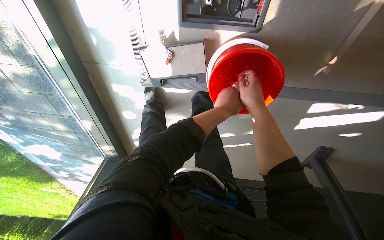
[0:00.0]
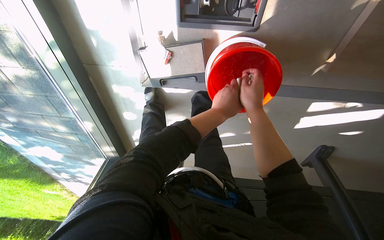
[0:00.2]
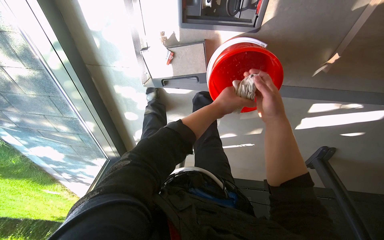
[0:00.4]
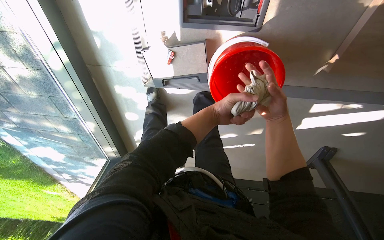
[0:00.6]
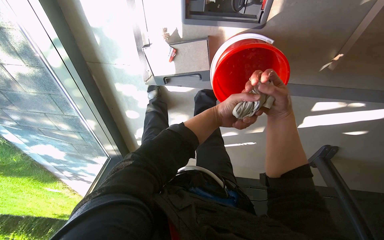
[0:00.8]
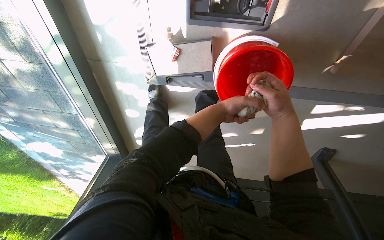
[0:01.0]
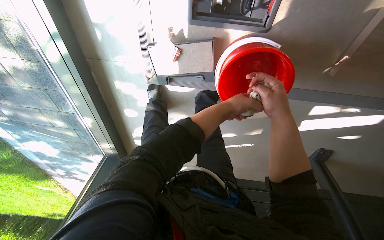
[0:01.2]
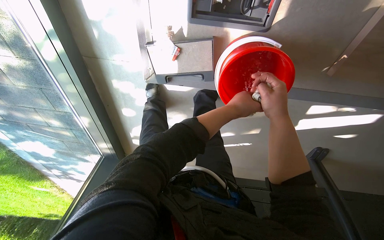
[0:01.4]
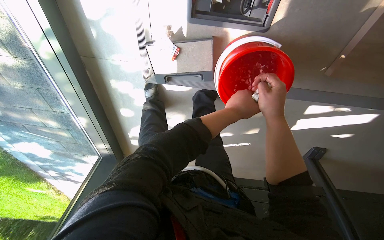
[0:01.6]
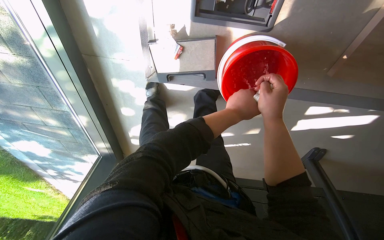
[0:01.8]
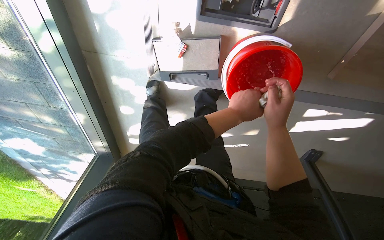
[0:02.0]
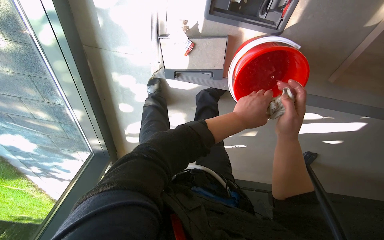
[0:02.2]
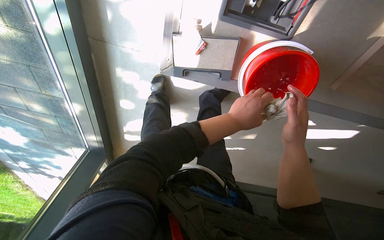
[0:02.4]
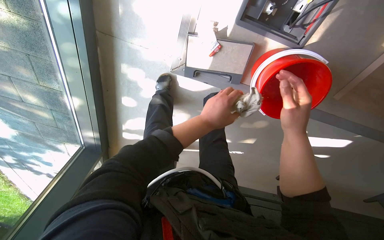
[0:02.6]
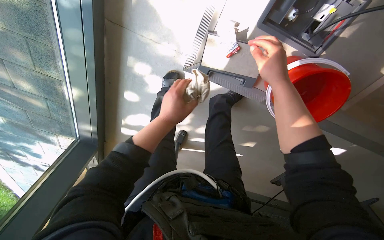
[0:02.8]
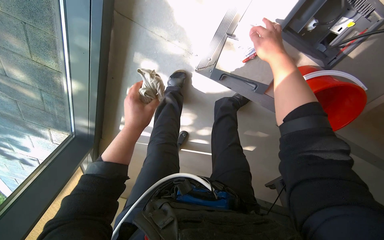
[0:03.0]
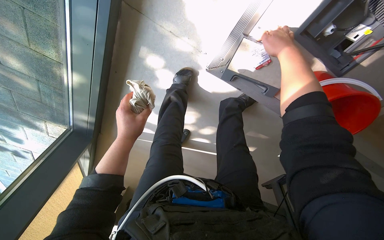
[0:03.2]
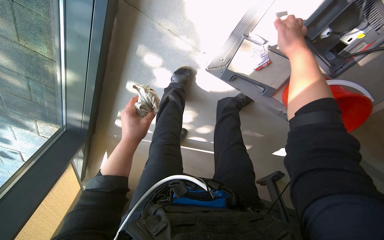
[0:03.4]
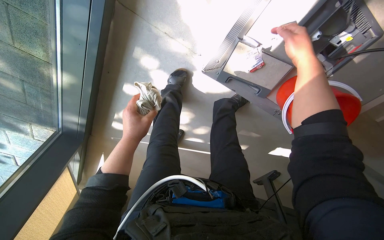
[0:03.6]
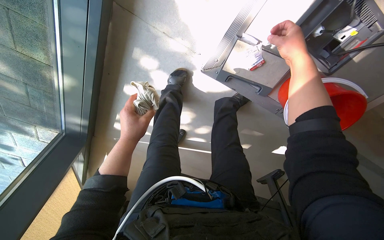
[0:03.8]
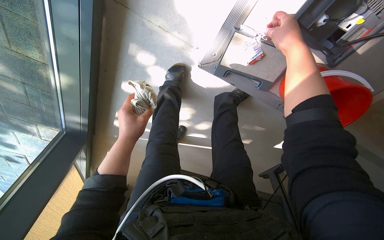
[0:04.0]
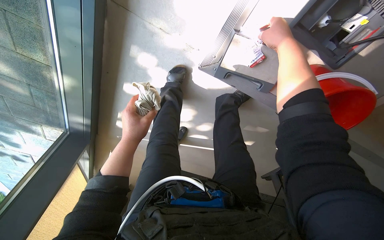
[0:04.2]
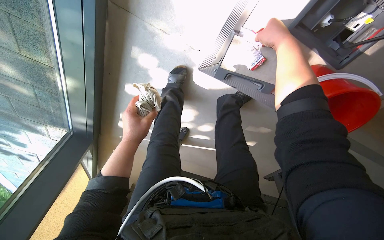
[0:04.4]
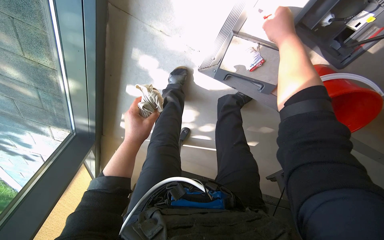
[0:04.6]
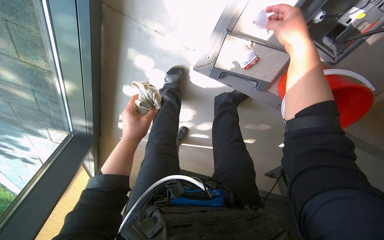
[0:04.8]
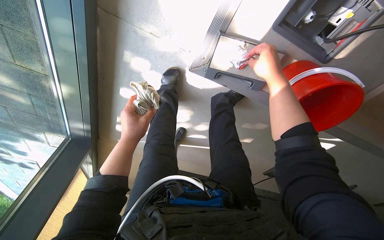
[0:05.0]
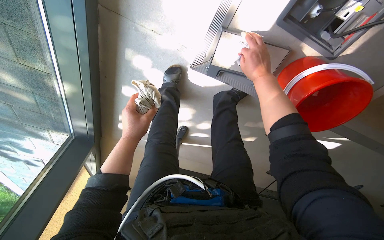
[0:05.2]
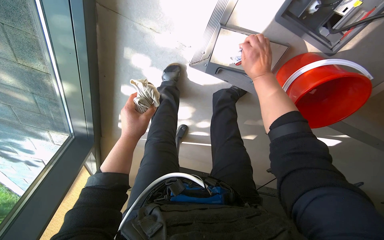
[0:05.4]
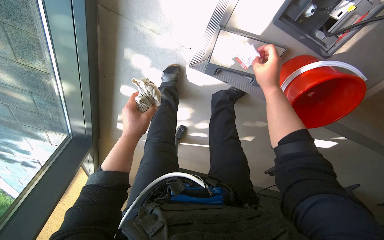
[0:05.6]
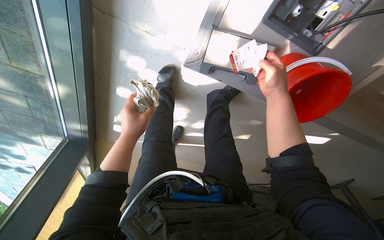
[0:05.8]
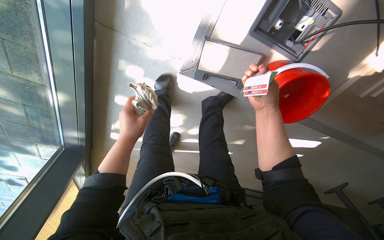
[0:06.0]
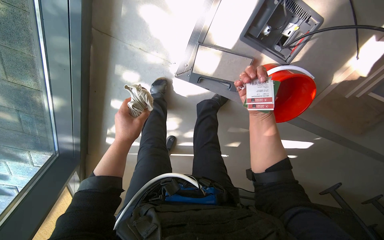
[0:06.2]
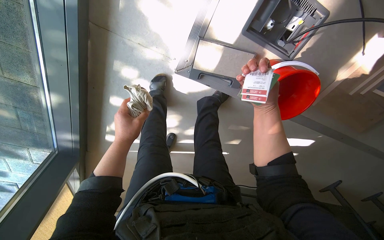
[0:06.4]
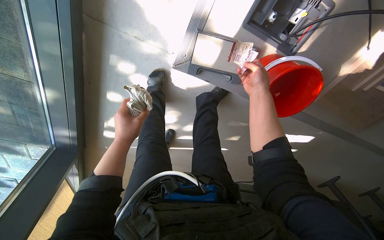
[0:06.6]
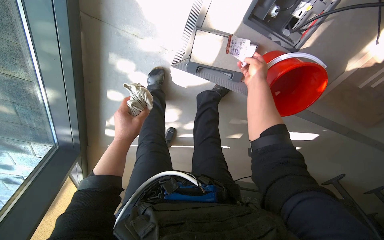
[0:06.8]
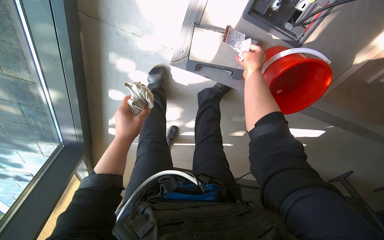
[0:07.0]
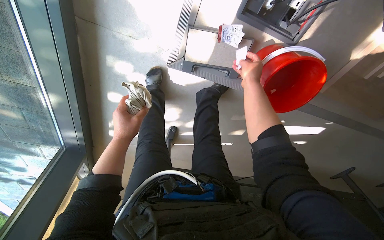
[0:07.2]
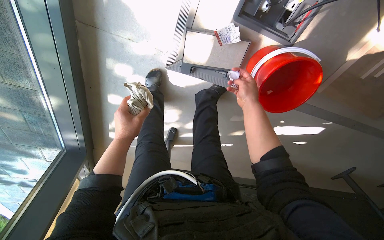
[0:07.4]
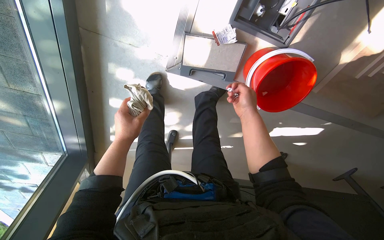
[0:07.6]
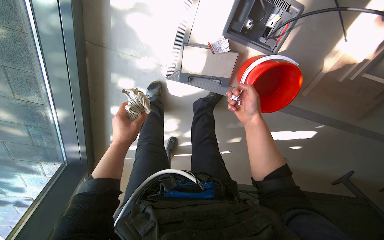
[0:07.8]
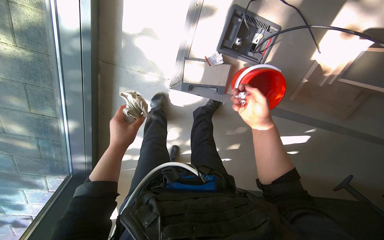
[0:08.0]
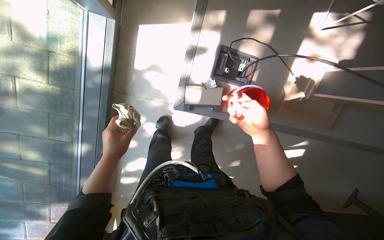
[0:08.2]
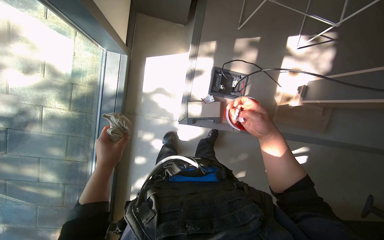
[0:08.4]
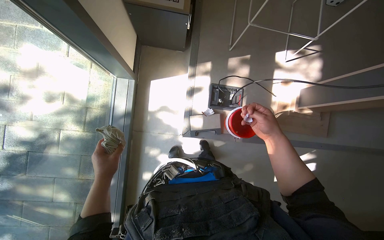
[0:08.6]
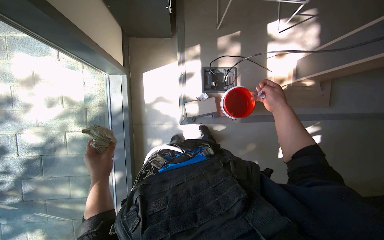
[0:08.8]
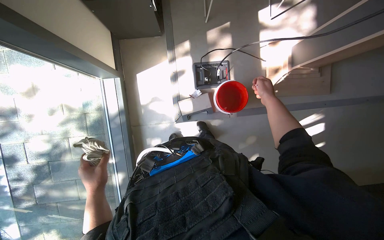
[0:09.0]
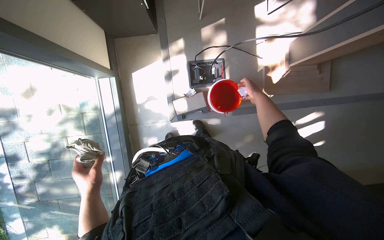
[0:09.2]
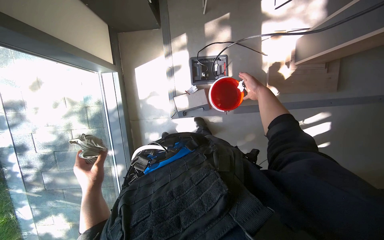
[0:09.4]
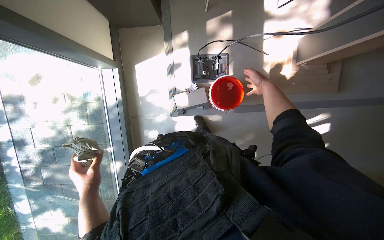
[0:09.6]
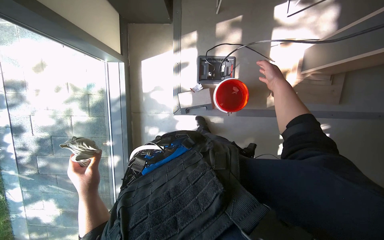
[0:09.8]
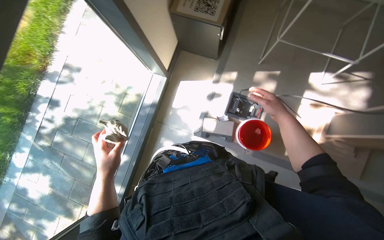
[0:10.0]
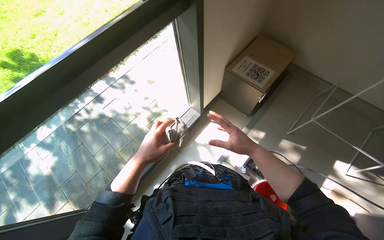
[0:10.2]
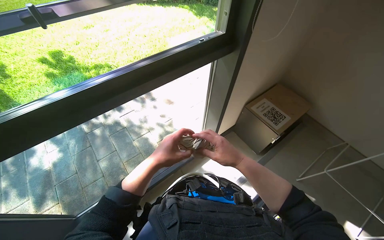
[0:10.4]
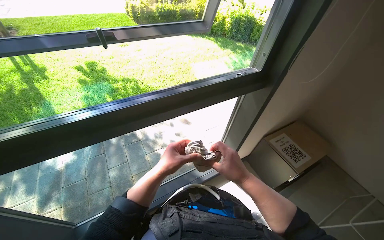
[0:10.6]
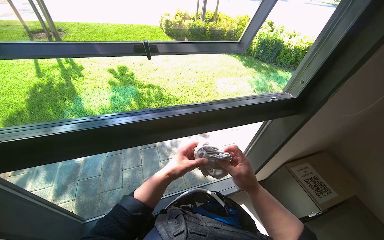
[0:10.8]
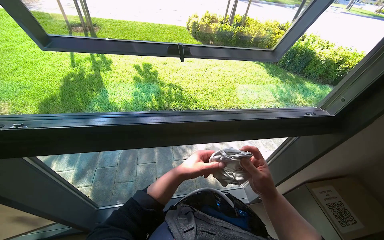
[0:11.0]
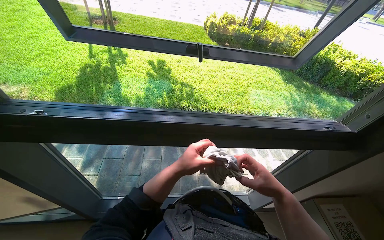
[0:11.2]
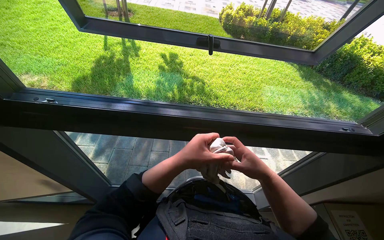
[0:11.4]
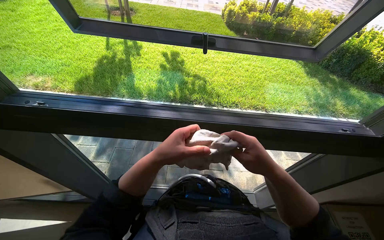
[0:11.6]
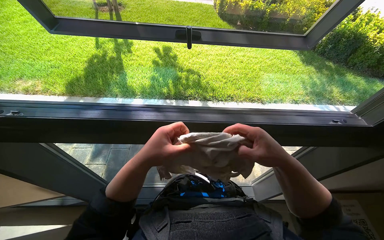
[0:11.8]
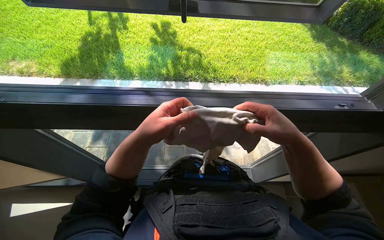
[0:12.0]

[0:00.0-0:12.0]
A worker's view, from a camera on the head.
Job: cleaning windows.
The whole recording: Cleaning window frame. The worker cleans the window frame with a cloth.
0:00.0 to 0:01.6: The right hand goes approximately 10 cm nearer to the camera.
0:01.6 to 0:03.0: The left hand is displaced to the left by about 50 cm; the right hand shifts about 20 cm up the picture.
0:03.0 to 0:04.4: The hands stay close to where they were, moving slightly.
0:04.4 to 0:06.0: The right hand goes approximately 25 cm down the picture.
0:06.0 to 0:07.6: The right hand travels farther from the camera by roughly 10 cm, and travels up the picture and back again, some 10 cm each way.
0:07.6 to 0:09.0: The head travels roughly 60 cm. The view tilts about 35 degrees upward. Everything in view rotates about 25 degrees counterclockwise.
0:09.0 to 0:10.4: The wearer looks some 60 degrees further to the left. The view tips upward by roughly 35 degrees.
0:10.4 to 0:12.0: The head turns to the left by about 35 degrees.

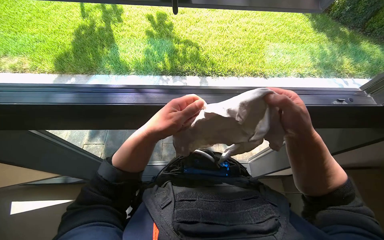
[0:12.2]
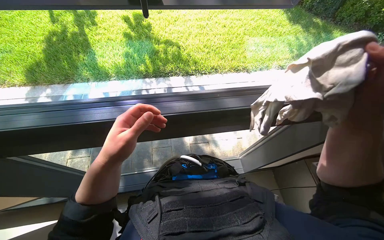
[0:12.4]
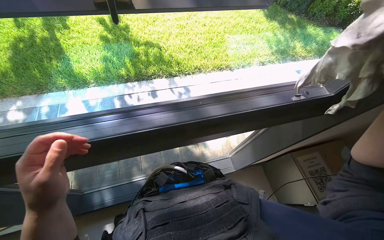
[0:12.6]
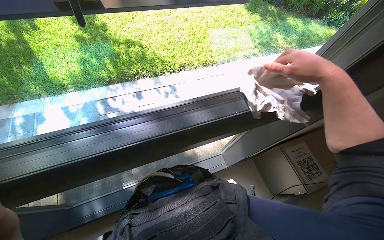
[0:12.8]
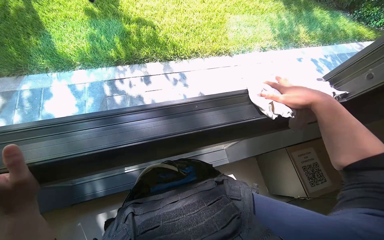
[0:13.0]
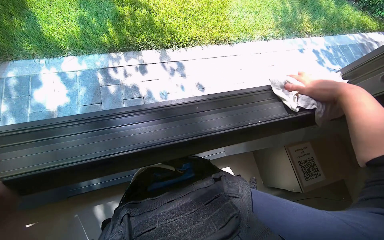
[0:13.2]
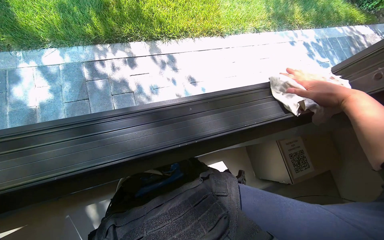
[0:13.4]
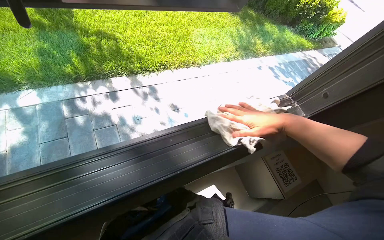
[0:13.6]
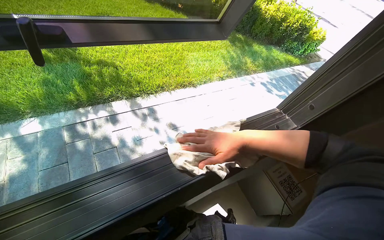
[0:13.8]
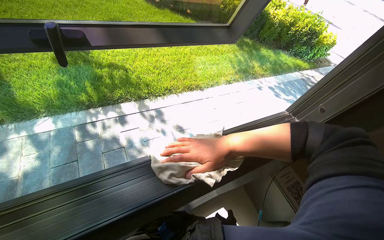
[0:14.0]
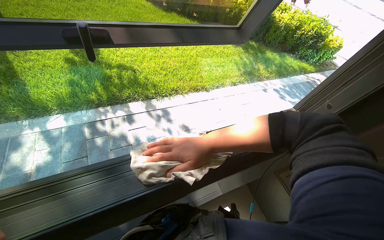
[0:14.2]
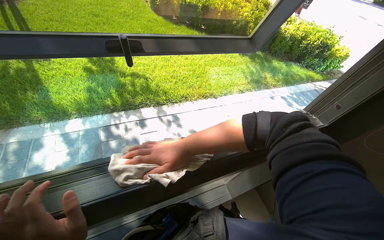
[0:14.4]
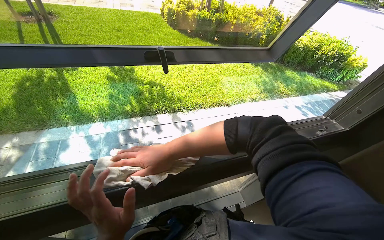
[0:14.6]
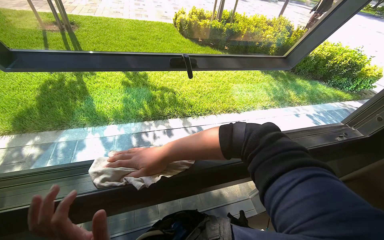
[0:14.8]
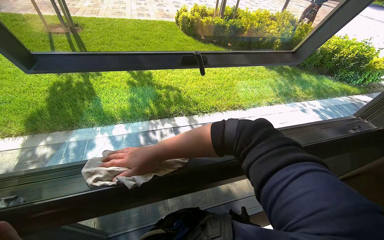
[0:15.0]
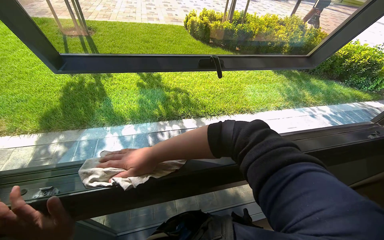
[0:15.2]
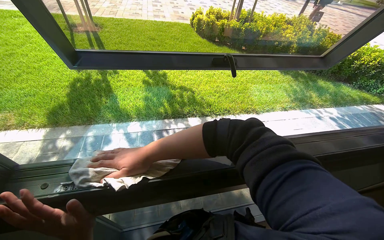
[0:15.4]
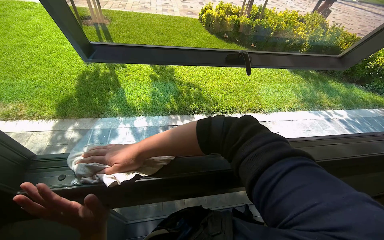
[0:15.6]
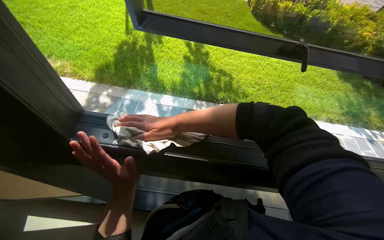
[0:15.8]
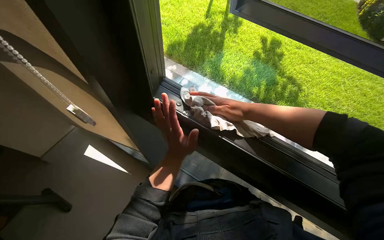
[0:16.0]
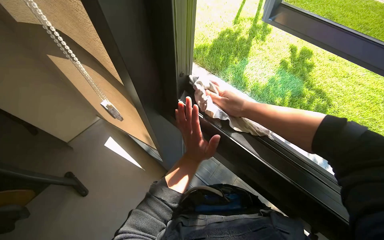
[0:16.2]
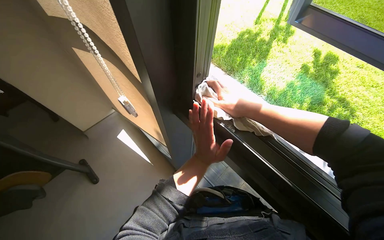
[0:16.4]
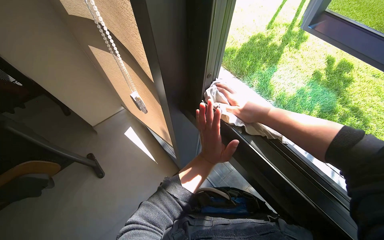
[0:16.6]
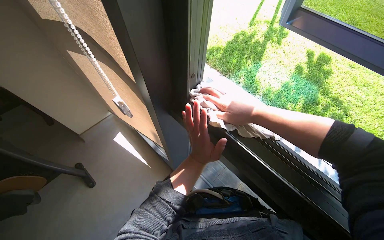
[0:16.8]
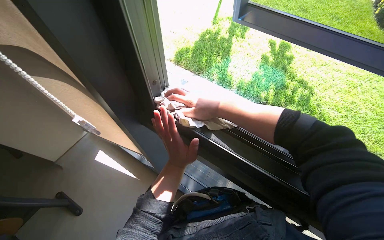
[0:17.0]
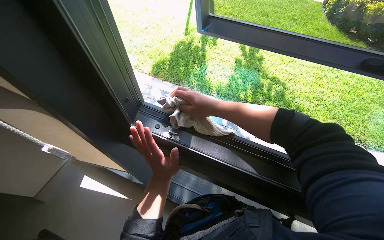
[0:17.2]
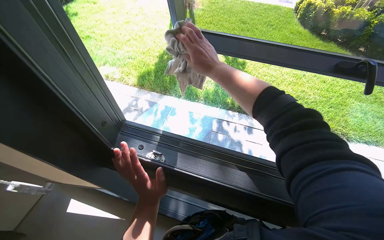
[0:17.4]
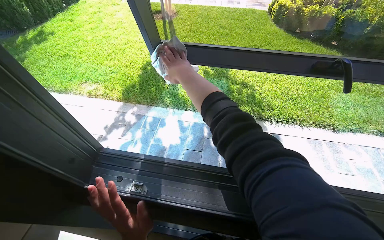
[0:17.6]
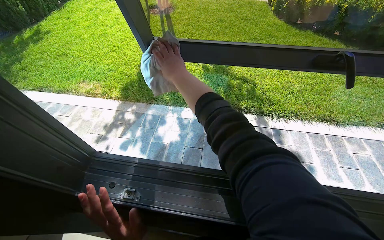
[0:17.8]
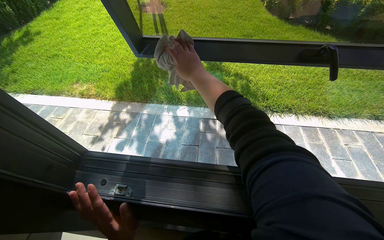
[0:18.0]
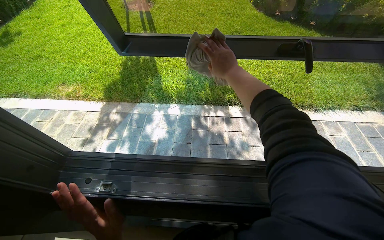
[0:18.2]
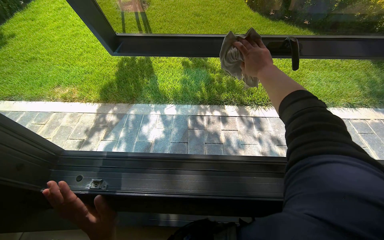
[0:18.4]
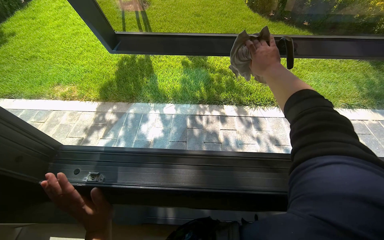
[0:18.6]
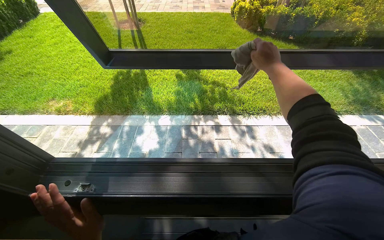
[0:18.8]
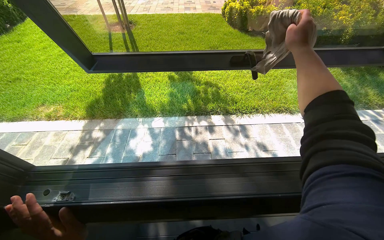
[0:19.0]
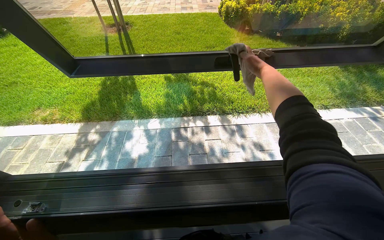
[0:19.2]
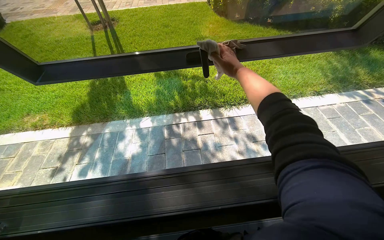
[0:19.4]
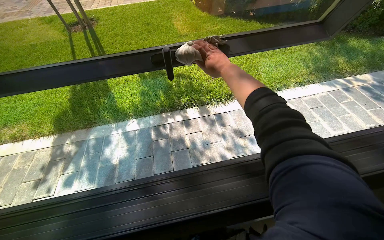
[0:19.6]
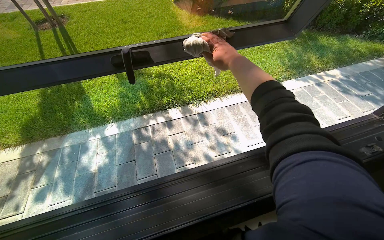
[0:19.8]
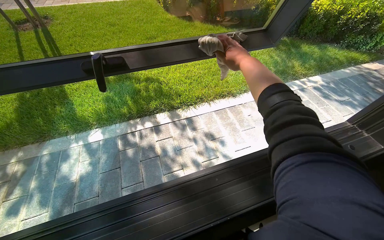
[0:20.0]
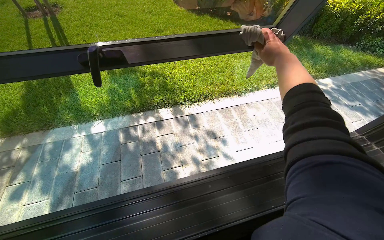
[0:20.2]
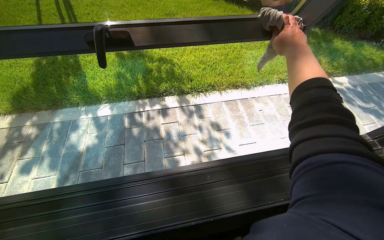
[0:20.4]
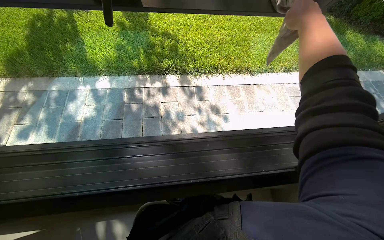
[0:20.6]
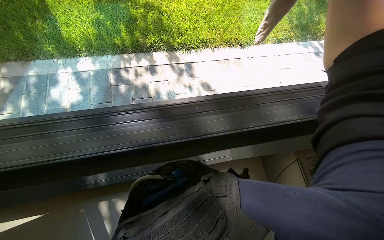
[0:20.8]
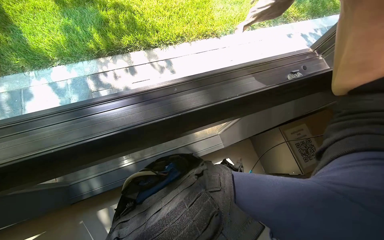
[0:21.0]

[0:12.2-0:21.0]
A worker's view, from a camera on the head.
Job: cleaning windows.
The whole recording: Cleaning window frame. The worker cleans the window frame with a cloth.
0:12.2 to 0:13.6: The wearer's head swings roughly 25 degrees to the right.
0:13.6 to 0:15.2: The head travels approximately 40 cm. The view tips upward by some 20 degrees.
0:15.2 to 0:16.6: The head turns to the left by some 65 degrees.
0:16.6 to 0:18.0: The head turns to the right by roughly 45 degrees.
0:19.6 to 0:21.0: The camera pitches downward, by roughly 20 degrees.
